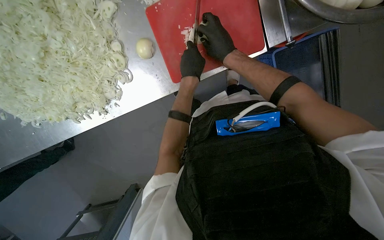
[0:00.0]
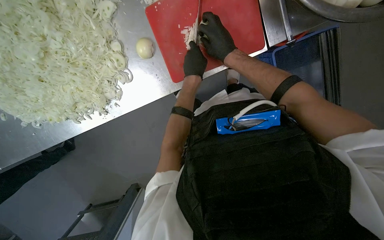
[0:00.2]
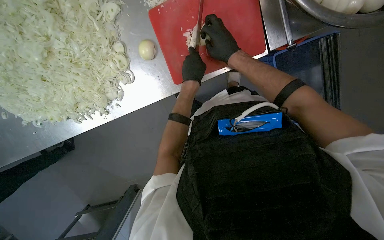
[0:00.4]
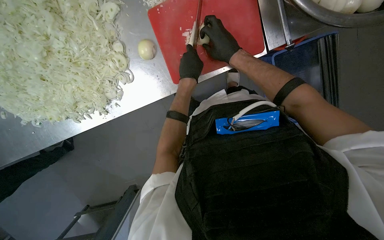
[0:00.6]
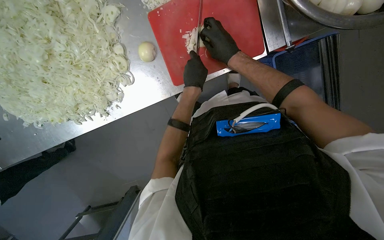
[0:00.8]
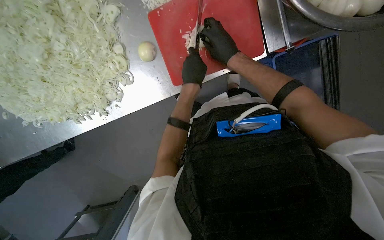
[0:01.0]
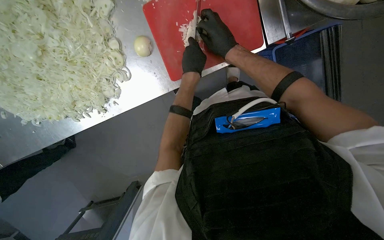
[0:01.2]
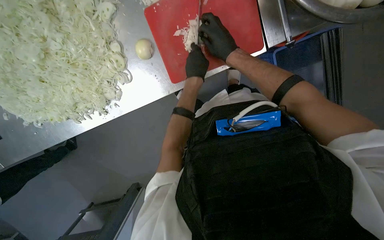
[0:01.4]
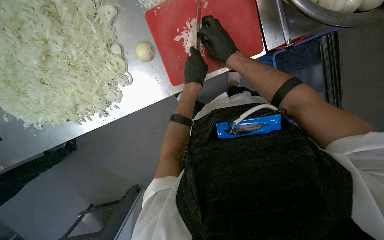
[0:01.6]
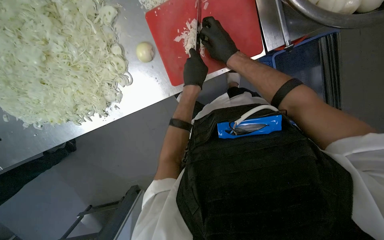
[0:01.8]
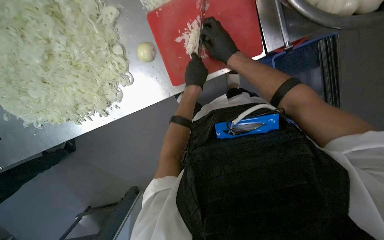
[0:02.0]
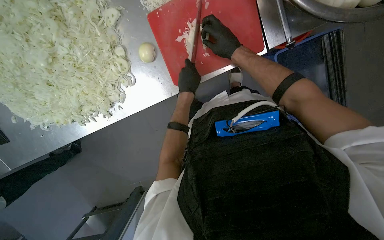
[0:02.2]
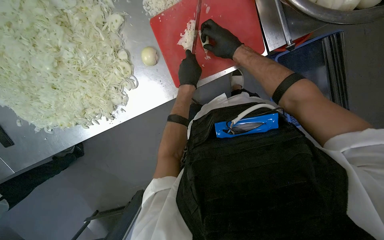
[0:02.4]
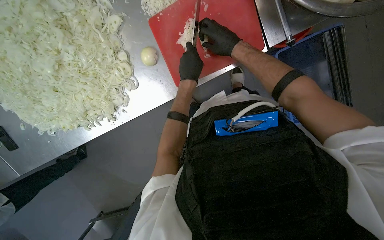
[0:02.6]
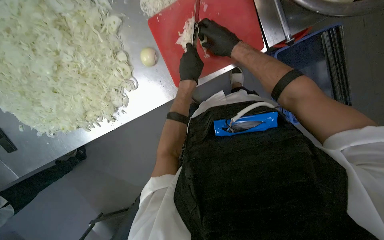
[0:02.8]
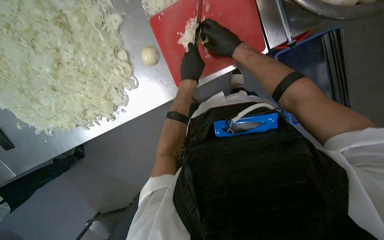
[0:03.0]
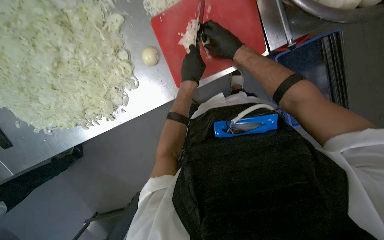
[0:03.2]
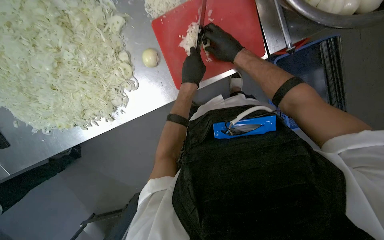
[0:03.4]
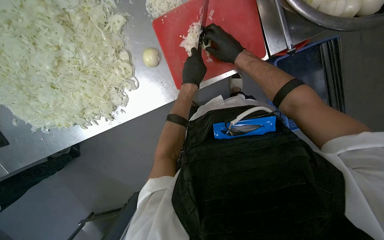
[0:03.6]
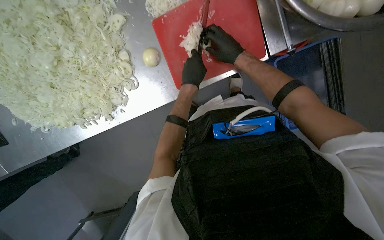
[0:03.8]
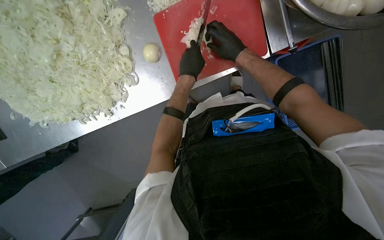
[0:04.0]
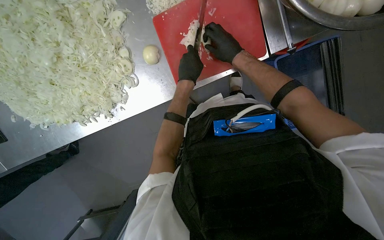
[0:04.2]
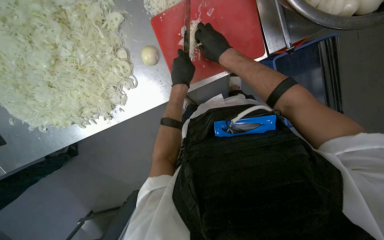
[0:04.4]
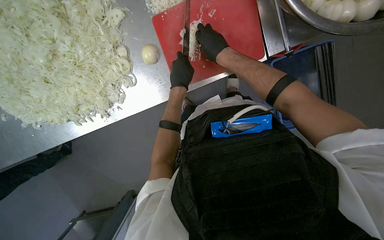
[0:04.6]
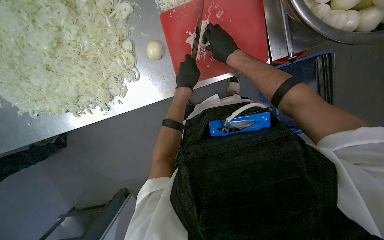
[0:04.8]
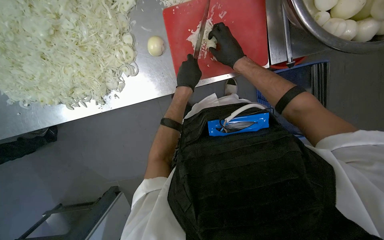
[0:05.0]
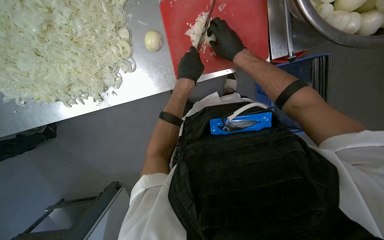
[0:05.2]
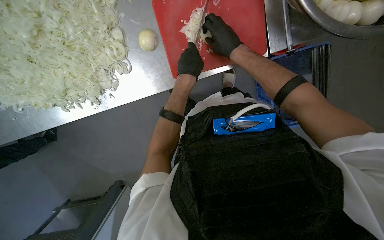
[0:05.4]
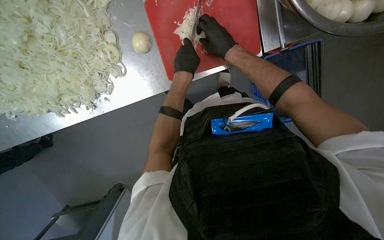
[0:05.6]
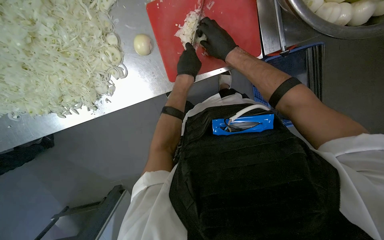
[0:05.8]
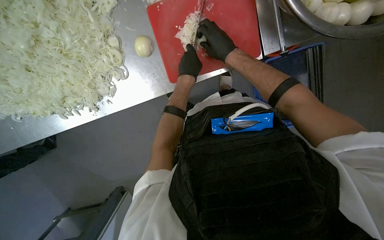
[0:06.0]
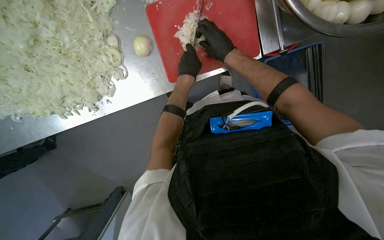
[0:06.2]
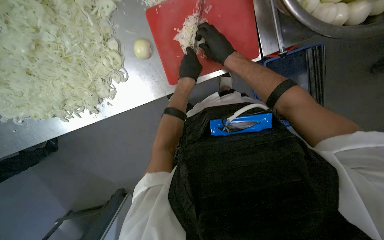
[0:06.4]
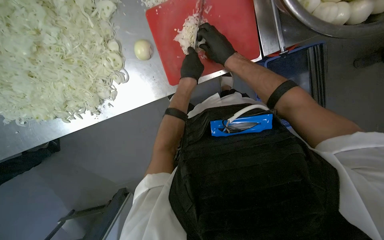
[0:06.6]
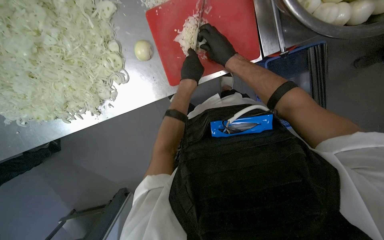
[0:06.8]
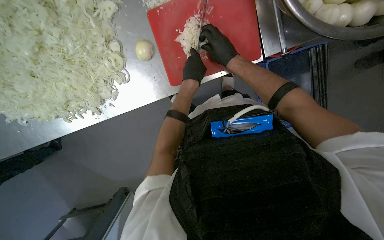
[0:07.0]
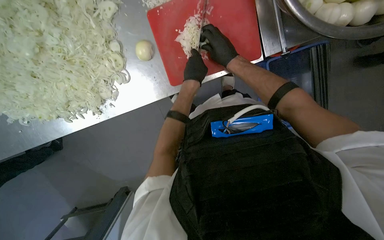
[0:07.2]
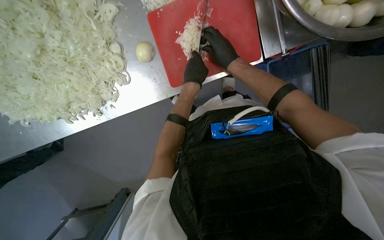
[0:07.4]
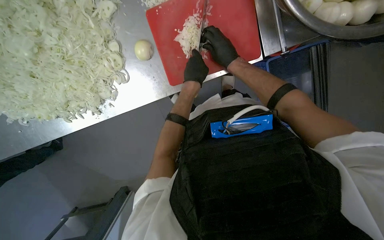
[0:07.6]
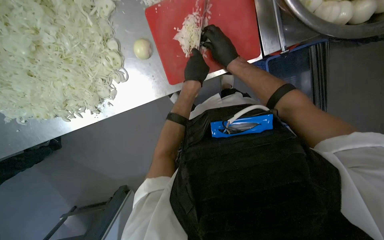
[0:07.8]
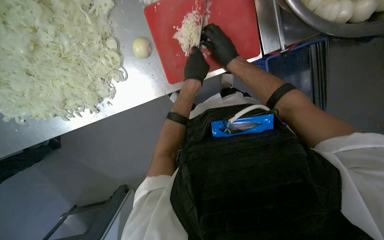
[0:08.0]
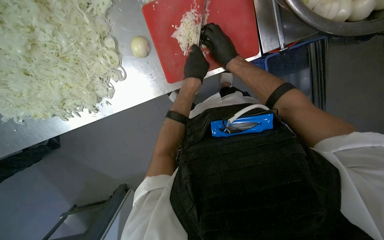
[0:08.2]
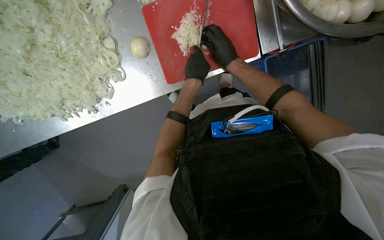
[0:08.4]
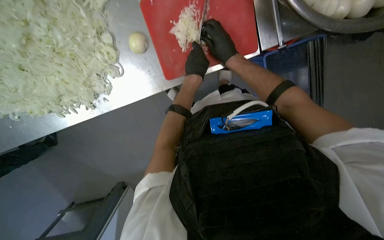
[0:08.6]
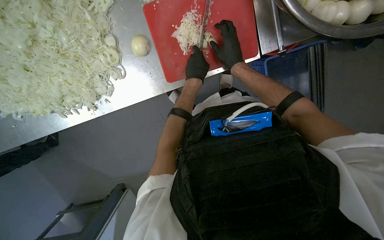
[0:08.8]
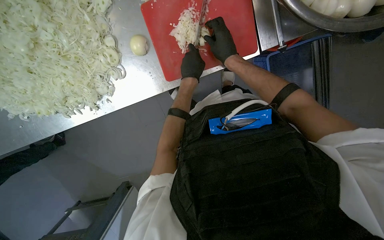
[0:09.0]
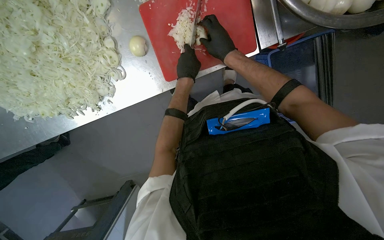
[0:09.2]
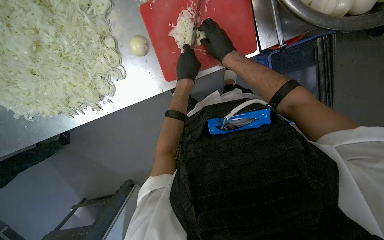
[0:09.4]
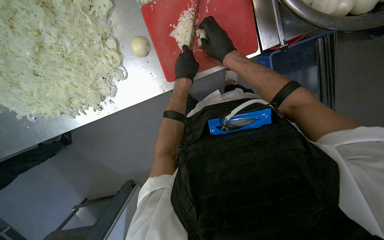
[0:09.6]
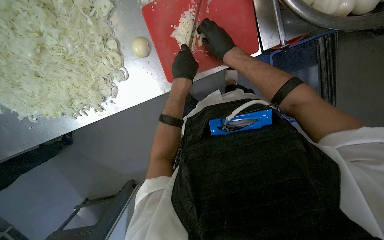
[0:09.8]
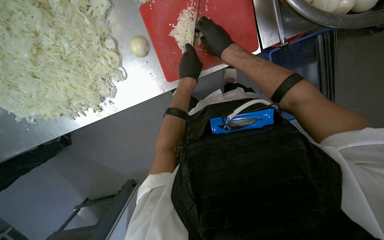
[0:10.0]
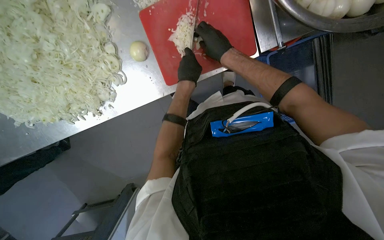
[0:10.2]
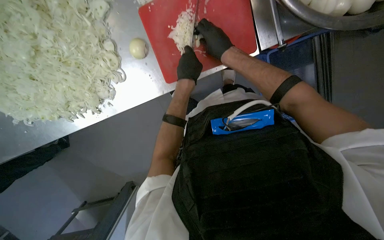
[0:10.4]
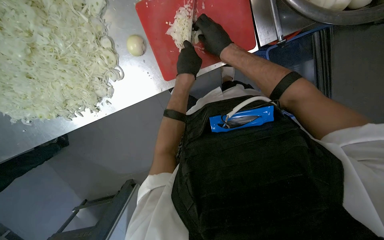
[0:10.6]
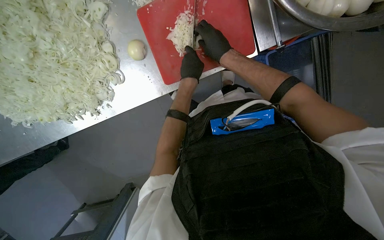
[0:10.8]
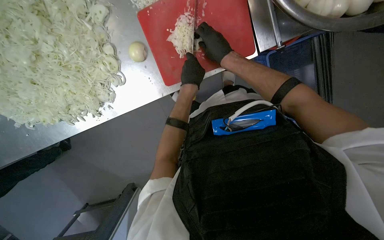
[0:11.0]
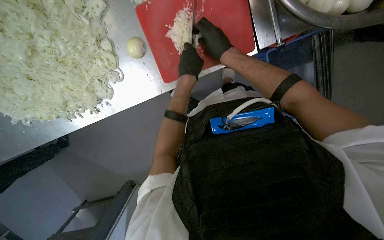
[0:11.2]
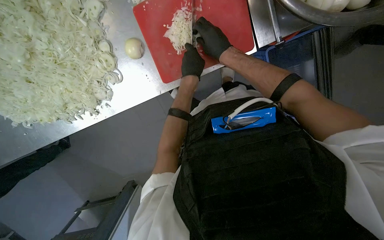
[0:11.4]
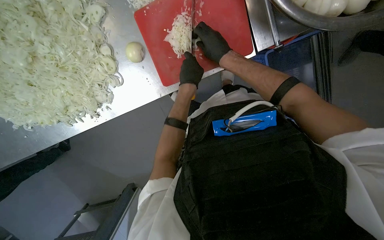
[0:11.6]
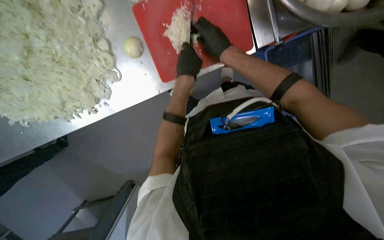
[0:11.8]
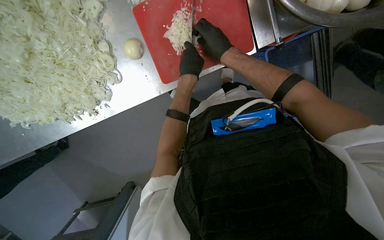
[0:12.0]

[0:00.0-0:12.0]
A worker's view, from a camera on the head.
Job: preparing food.
The whole recording: Slicing onions on cutting board. Slices onions on a red cutting board, moving the chopped pieces aside and picking new onions from a bowl.
0:00.0 to 0:12.0: The hands work in one place, with small movements.

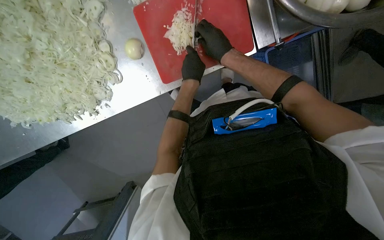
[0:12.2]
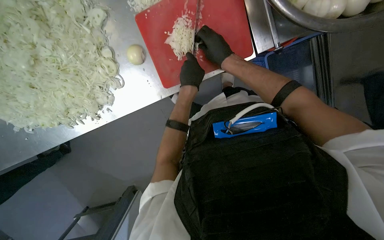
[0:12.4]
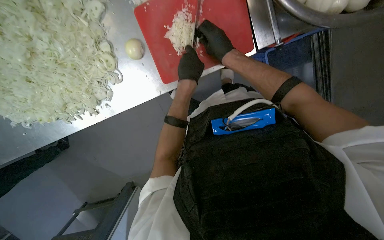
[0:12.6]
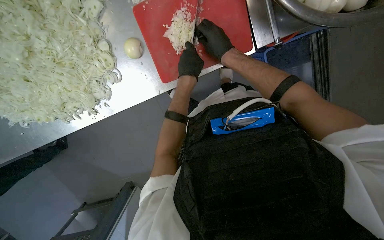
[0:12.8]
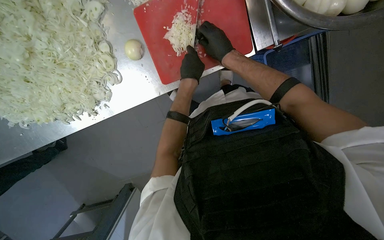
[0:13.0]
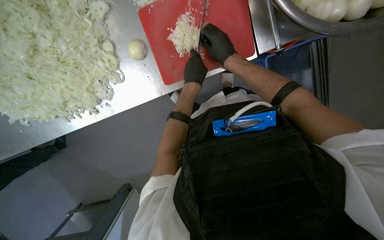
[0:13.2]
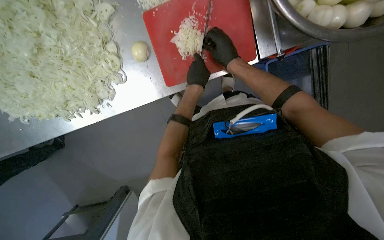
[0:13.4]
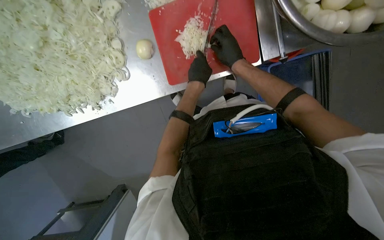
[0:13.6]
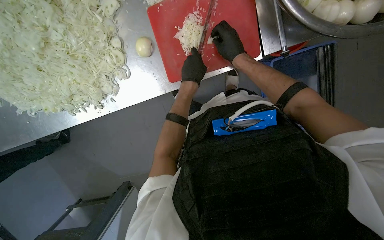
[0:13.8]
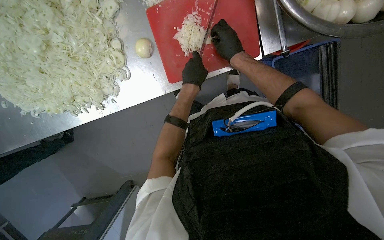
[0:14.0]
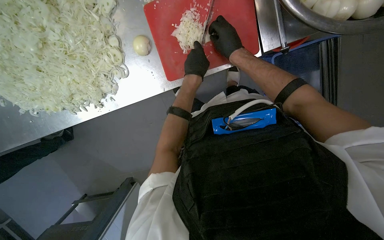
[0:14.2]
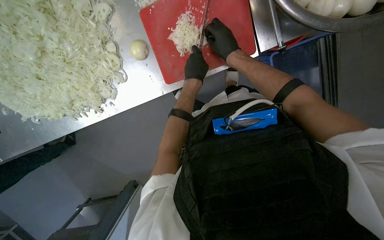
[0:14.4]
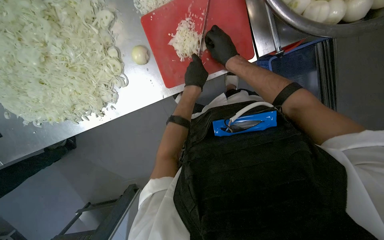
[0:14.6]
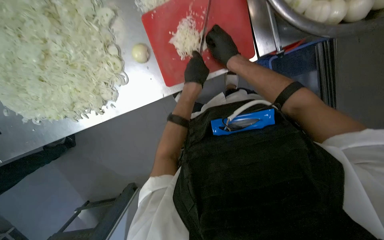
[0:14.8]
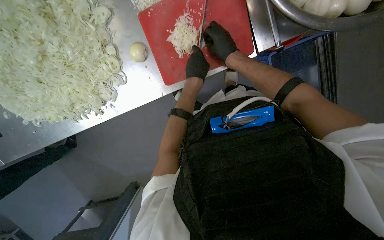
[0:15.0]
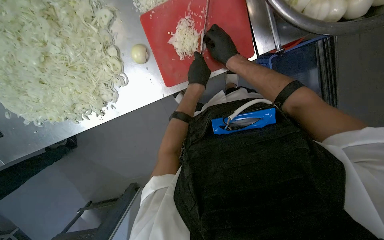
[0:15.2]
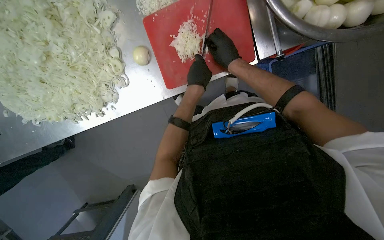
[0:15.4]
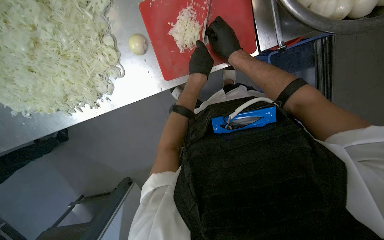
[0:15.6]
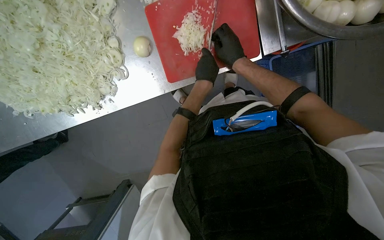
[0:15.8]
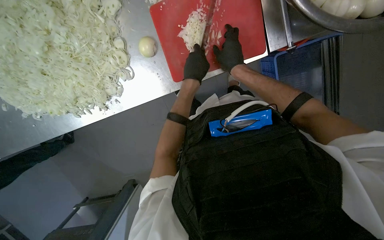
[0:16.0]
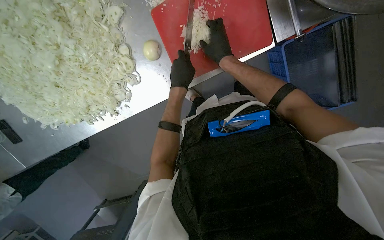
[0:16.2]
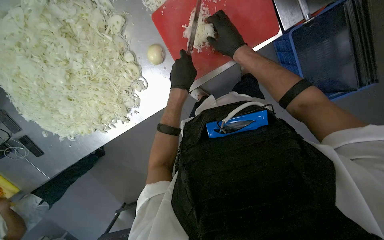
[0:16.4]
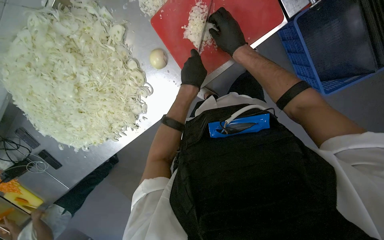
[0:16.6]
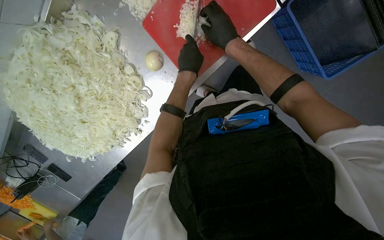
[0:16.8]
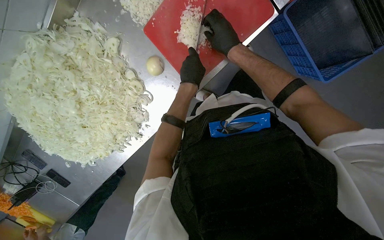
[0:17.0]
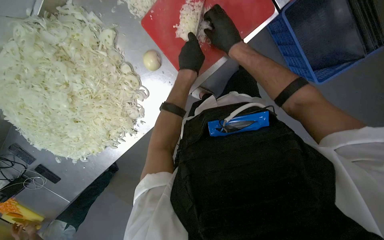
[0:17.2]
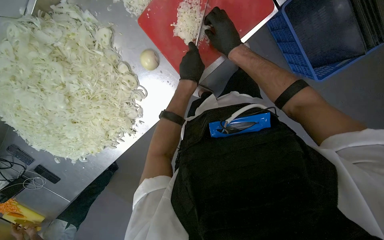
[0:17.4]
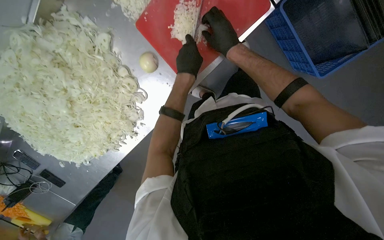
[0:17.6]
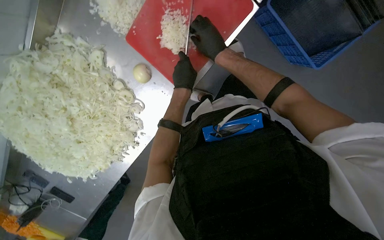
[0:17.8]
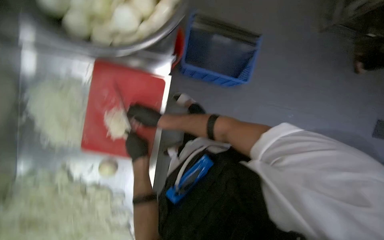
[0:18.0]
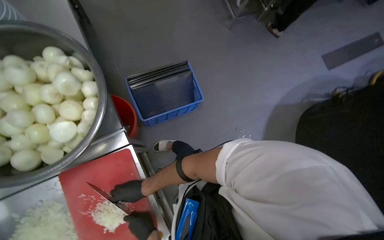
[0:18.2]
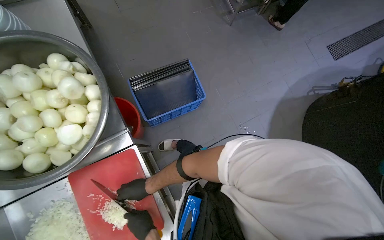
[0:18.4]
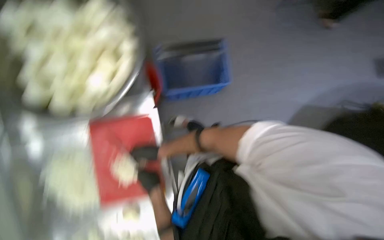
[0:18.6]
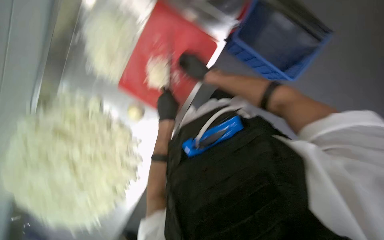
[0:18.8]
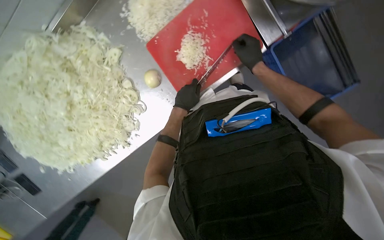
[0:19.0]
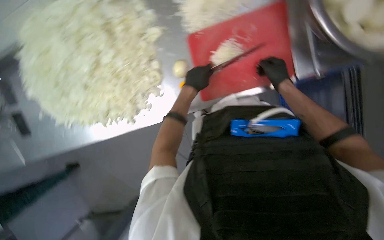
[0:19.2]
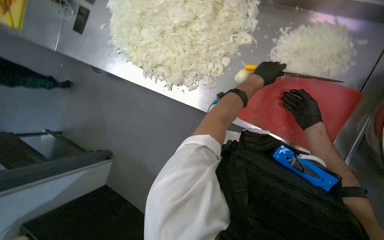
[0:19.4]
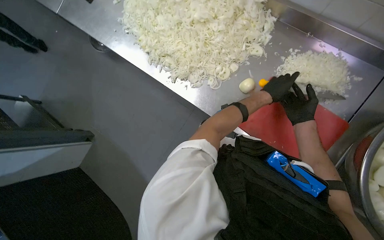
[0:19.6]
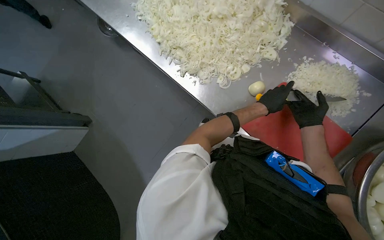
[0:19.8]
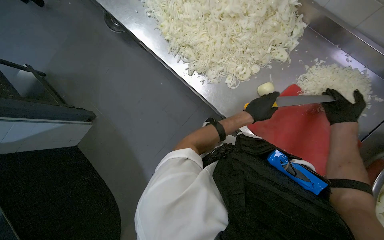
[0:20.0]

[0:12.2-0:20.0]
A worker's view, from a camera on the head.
Job: preparing food.
The whole recording: Slicing onions on cutting board. Slices onions on a red cutting board, moving the chopped pieces aside and picking new onions from a bowl.
0:12.2 to 0:15.4: The hands stay close to where they were, moving slightly.
0:16.8 to 0:18.4: The camera pitches upward, by approximately 30 degrees. The scene rotates counterclockwise by roughly 75 degrees.
0:18.4 to 0:20.0: The camera pitches downward, by about 15 degrees. The scene turns some 140 degrees clockwise in the picture.
